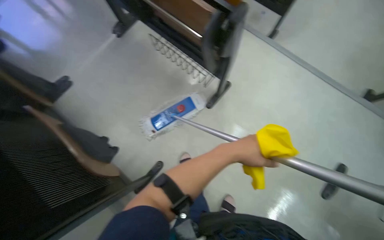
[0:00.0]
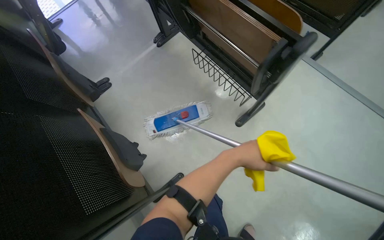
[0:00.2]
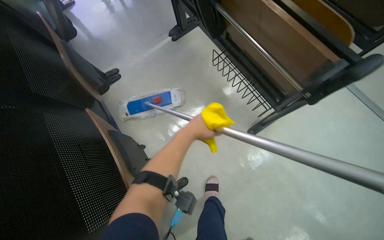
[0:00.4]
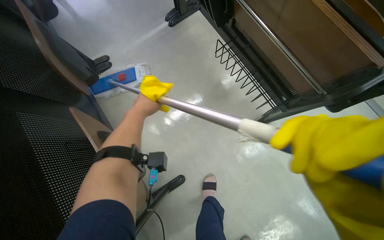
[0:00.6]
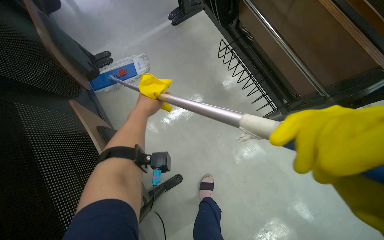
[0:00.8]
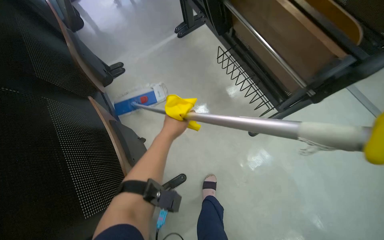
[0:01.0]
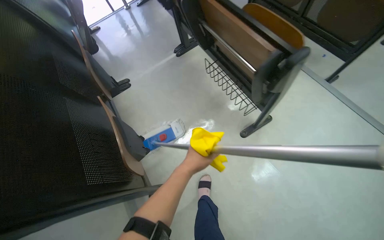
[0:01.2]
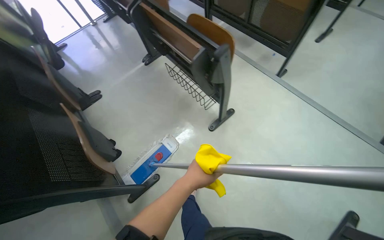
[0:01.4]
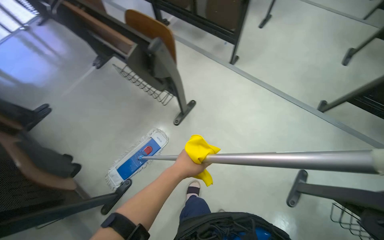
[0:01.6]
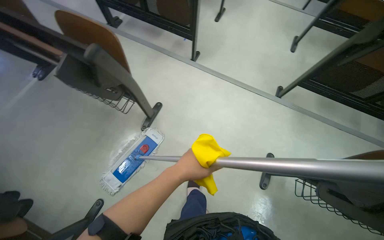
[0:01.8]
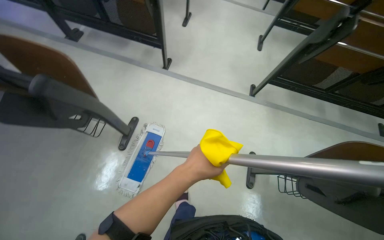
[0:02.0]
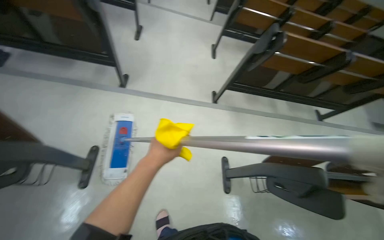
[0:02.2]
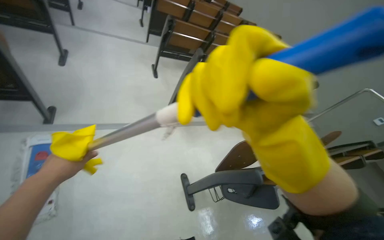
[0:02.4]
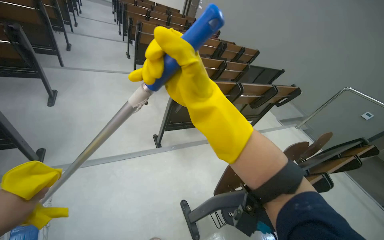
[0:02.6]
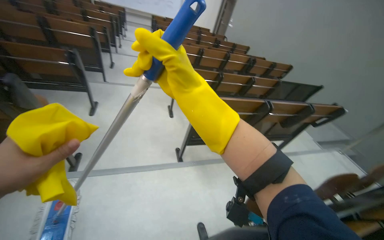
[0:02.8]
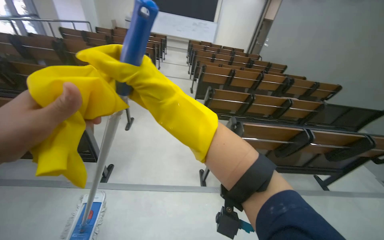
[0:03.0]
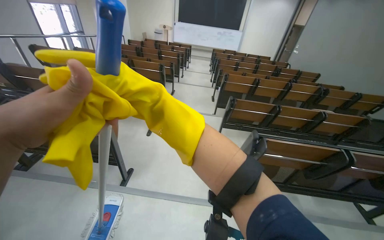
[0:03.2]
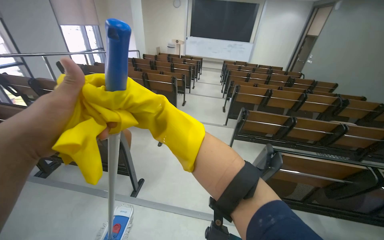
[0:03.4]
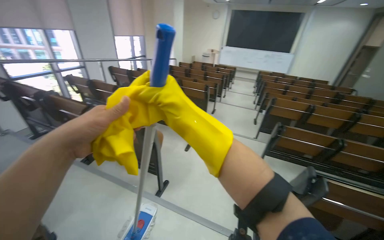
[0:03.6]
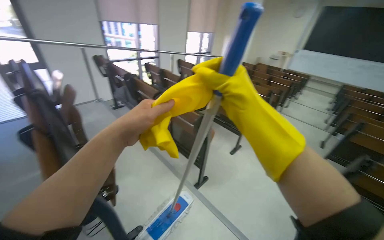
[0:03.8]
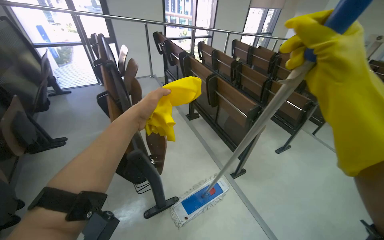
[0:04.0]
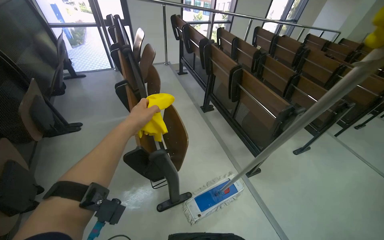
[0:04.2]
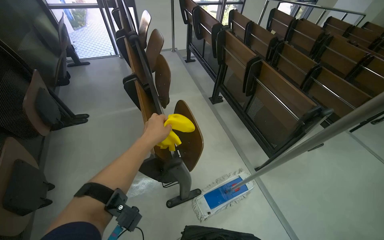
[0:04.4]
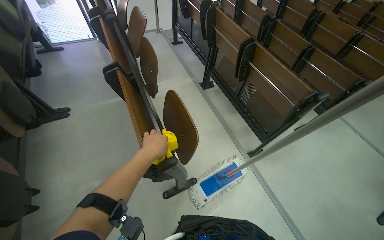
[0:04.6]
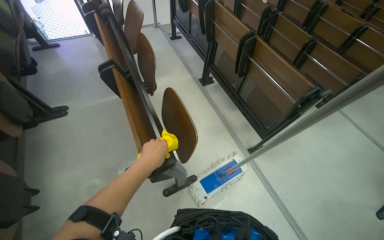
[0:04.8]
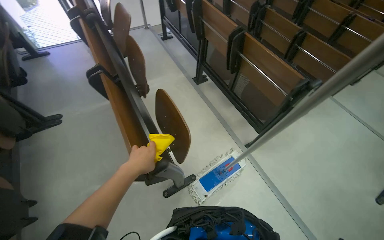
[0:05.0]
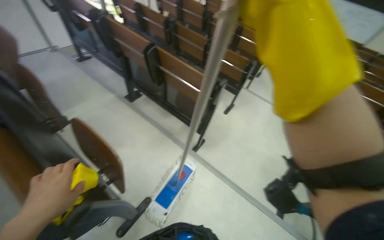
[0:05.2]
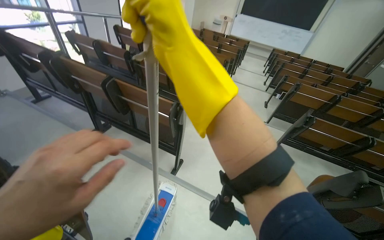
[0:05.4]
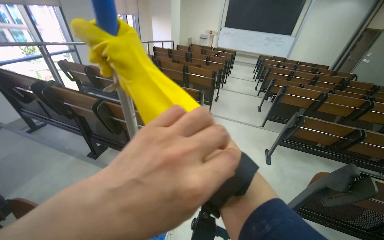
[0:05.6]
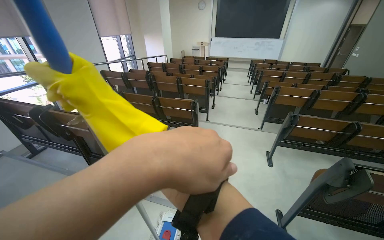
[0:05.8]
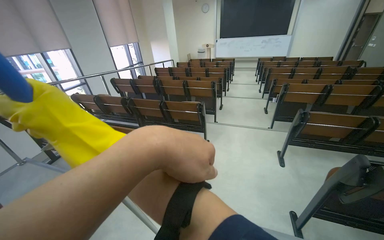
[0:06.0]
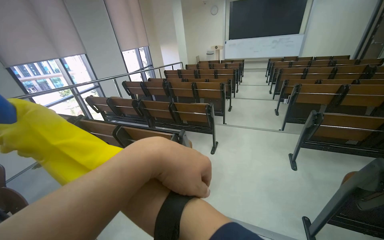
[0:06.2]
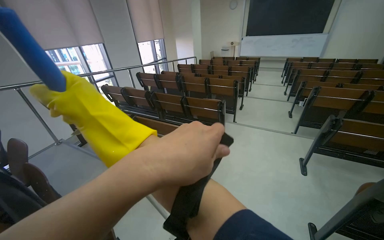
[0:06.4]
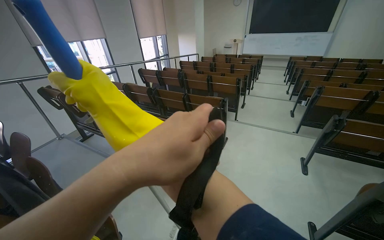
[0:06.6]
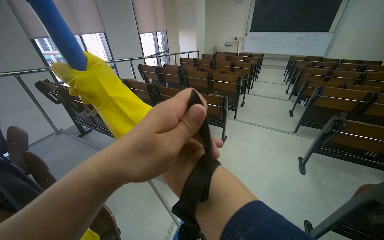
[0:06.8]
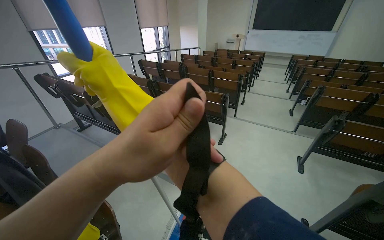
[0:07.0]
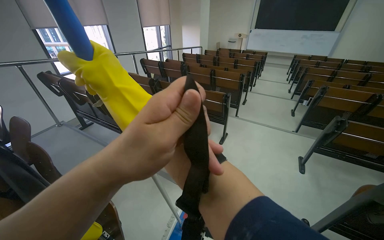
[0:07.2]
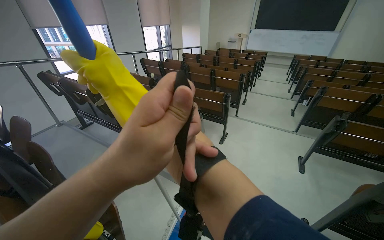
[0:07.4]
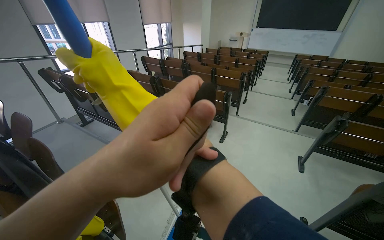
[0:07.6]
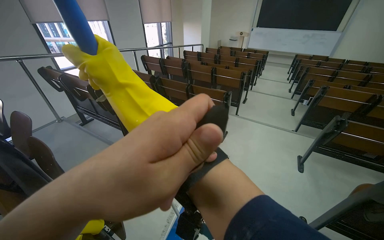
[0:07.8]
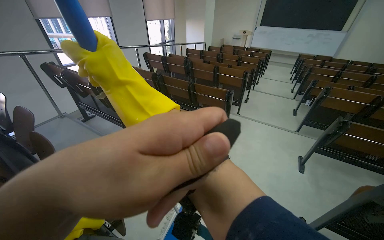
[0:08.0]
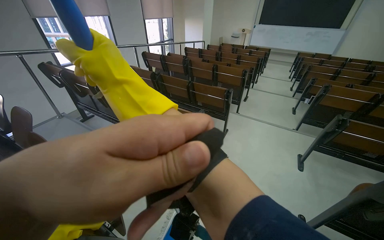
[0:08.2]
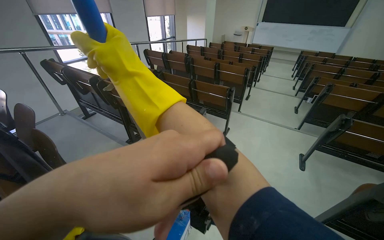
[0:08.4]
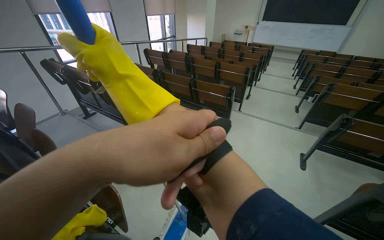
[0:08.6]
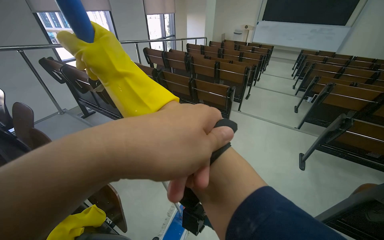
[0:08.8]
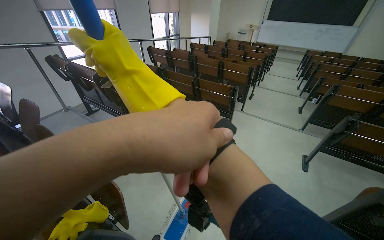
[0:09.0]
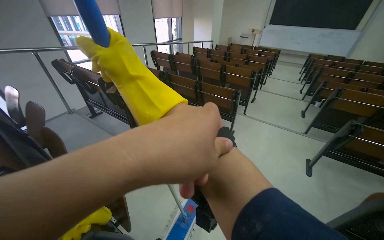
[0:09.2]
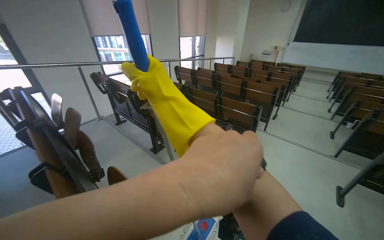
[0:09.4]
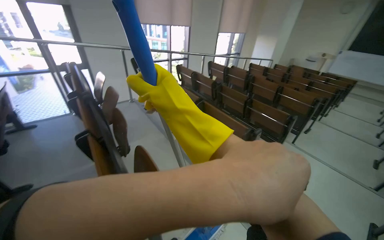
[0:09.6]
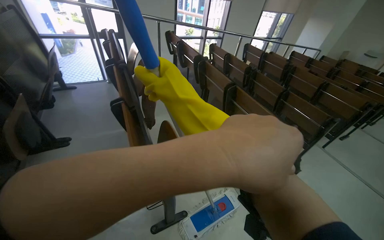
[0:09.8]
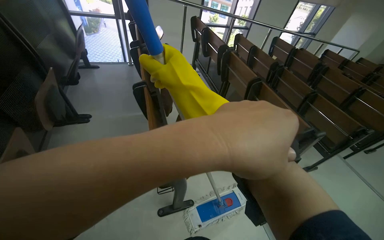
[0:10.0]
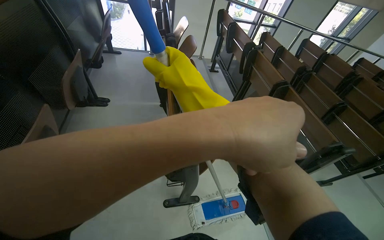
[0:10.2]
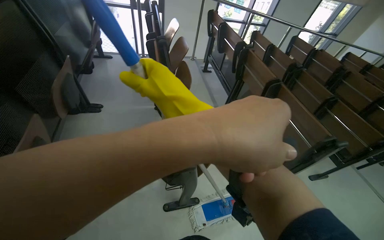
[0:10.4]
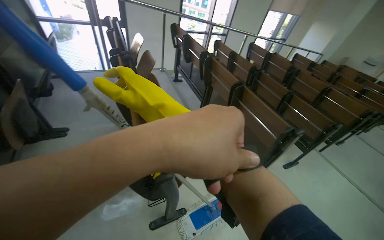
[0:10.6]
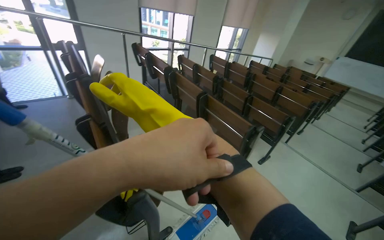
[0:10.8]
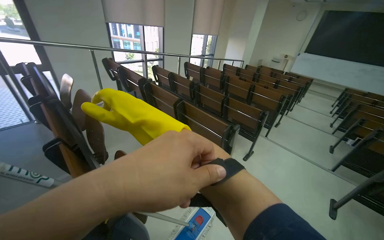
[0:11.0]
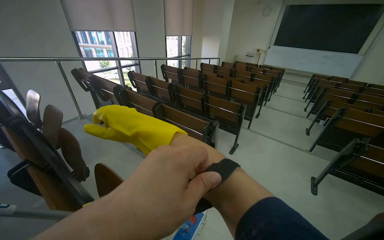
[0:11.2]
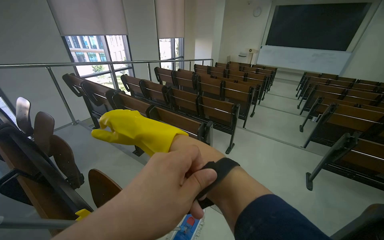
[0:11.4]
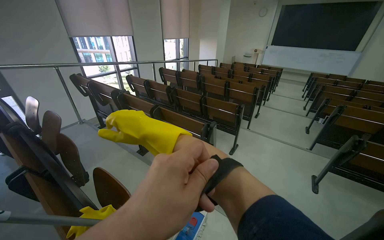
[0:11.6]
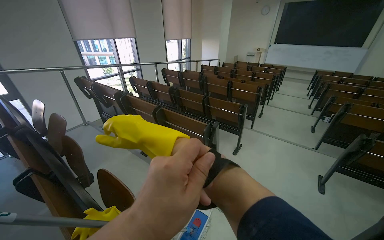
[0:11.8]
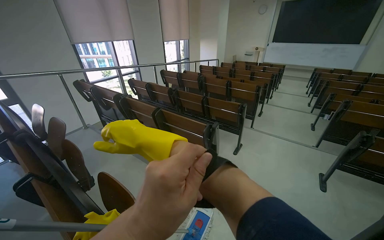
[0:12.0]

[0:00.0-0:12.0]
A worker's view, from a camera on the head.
Job: mopping floor.
The whole recording: Mopping lecture hall floor. The worker mops the floor of the lecture hall, moving between rows of seats and cleaning the mop head.
0:01.6 to 0:03.0: The head travels roughly 50 cm. The wearer's head swings approximately 45 degrees to the right. The view tips upward by some 25 degrees.
0:03.0 to 0:04.4: The camera travels about 50 cm. The head turns to the left by some 70 degrees.
0:04.4 to 0:06.0: The head turns to the right by some 55 degrees. The camera pitches upward, by about 10 degrees.
0:09.0 to 0:10.4: The wearer looks about 45 degrees further to the left.
0:10.4 to 0:12.0: The wearer looks roughly 45 degrees further to the right.

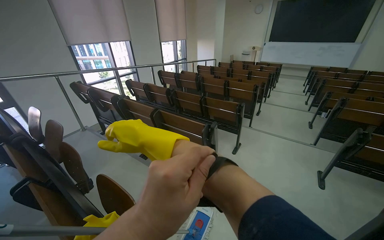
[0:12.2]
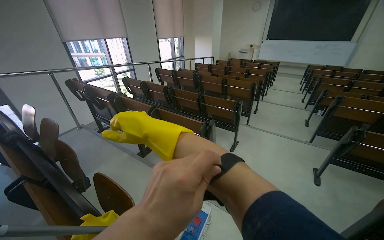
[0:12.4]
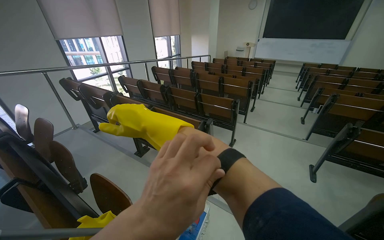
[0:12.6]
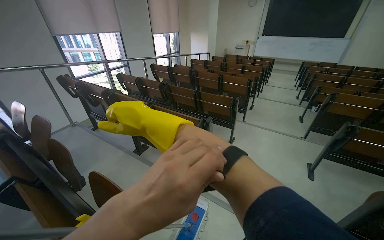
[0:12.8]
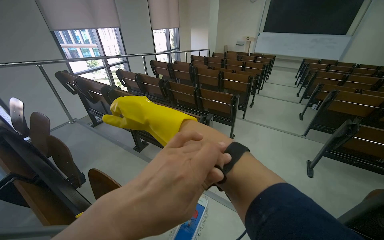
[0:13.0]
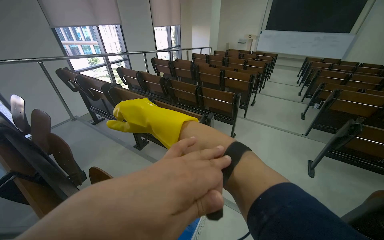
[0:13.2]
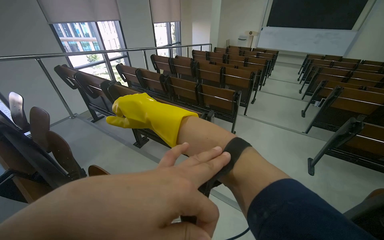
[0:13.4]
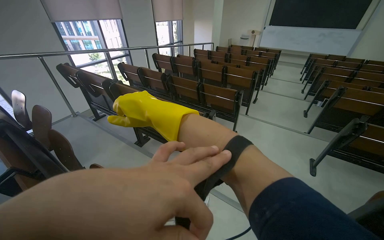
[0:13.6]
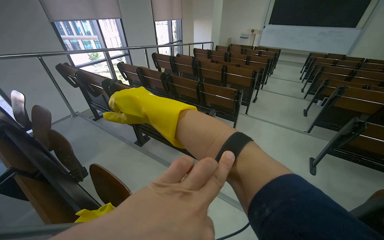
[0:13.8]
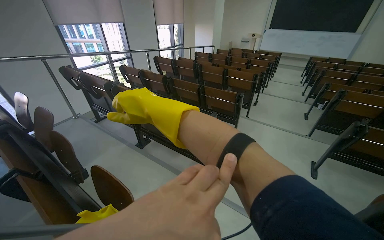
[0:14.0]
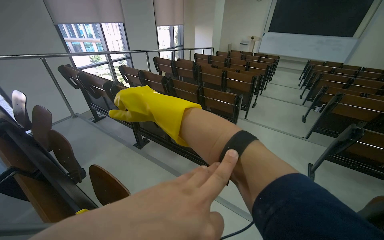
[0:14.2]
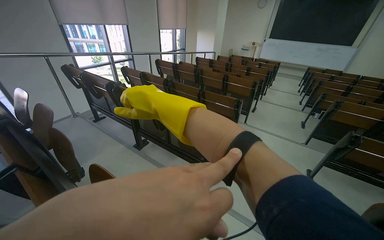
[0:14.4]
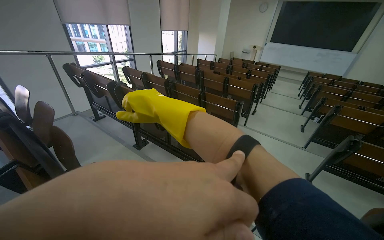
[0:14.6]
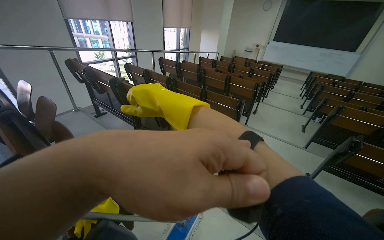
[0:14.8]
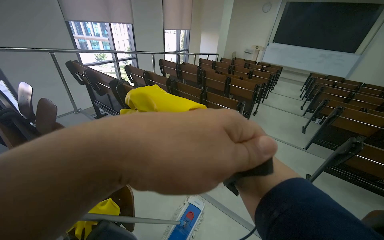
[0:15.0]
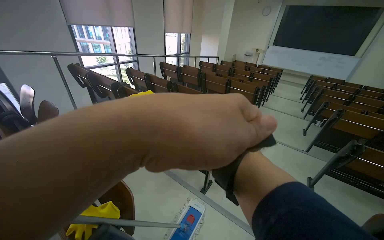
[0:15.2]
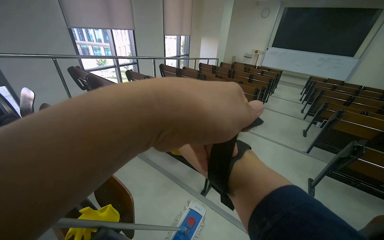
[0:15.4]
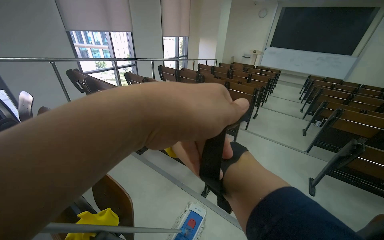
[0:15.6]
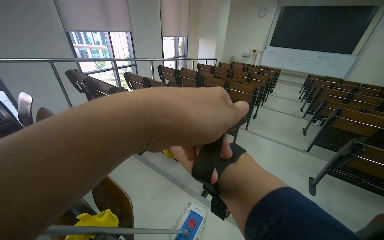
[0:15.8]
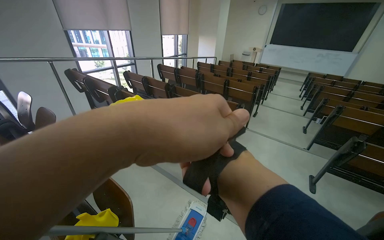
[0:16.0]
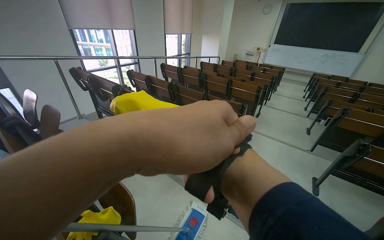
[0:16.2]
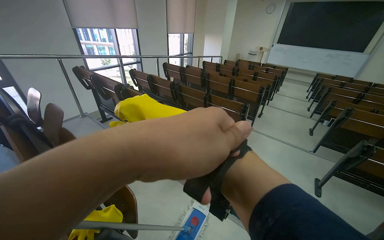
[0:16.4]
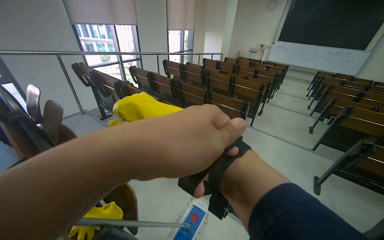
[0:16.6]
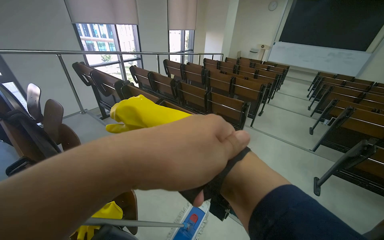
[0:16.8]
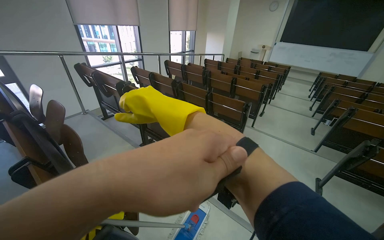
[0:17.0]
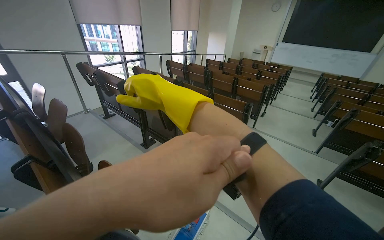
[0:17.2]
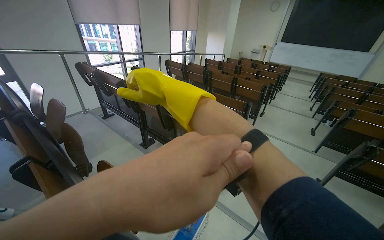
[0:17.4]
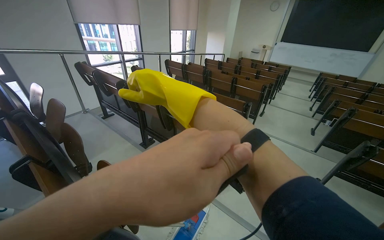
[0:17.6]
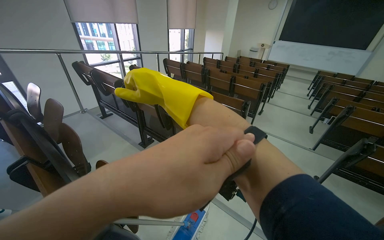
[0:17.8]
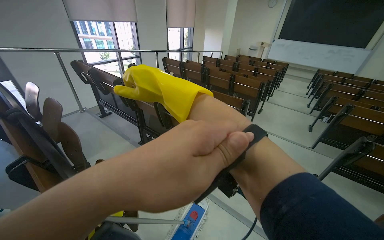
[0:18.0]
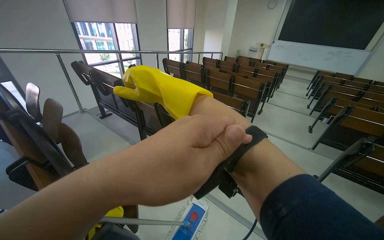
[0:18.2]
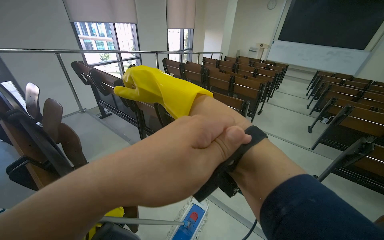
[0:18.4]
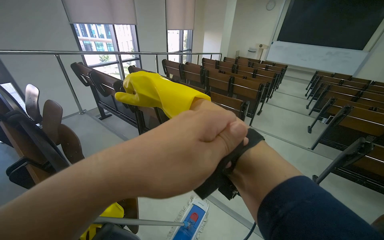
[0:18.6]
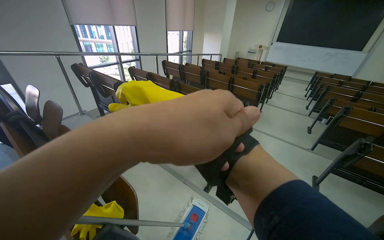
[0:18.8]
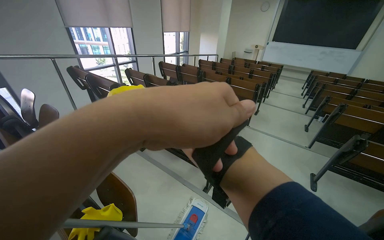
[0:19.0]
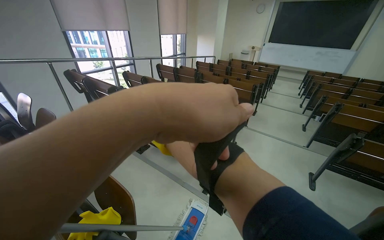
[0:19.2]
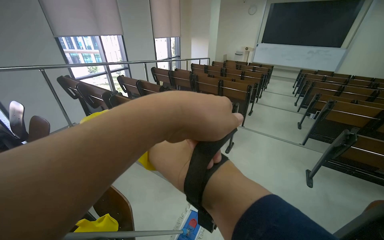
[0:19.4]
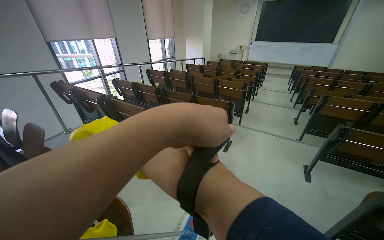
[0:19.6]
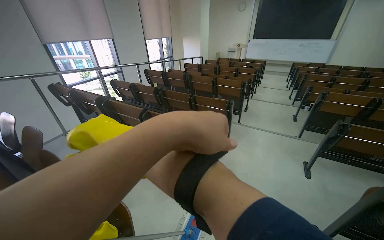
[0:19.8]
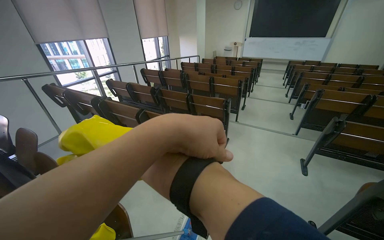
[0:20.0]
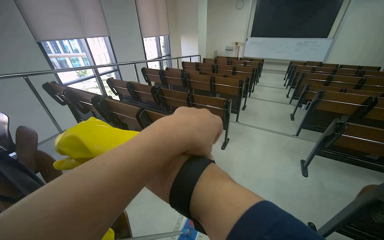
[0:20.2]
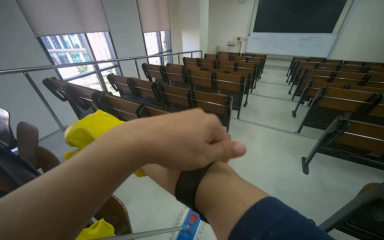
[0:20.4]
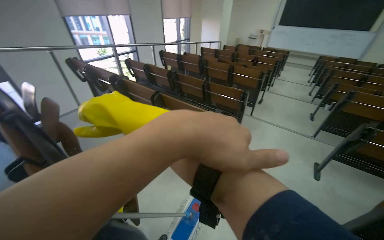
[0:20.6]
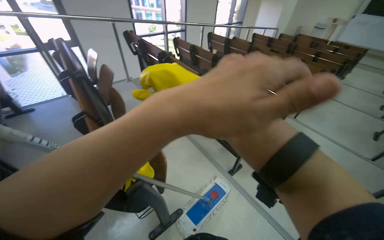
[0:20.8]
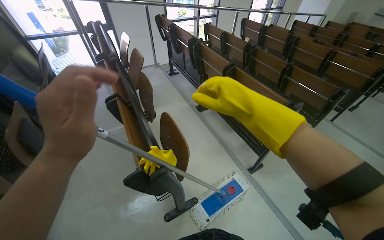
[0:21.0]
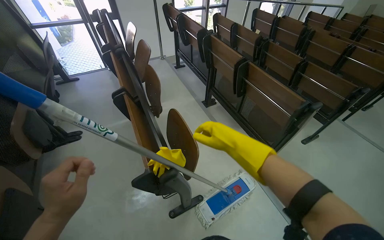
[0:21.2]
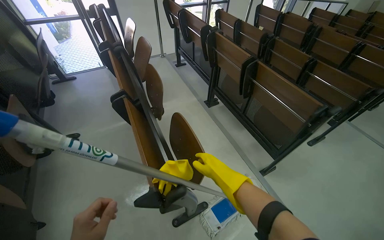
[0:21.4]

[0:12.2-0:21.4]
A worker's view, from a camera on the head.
Job: mopping floor.
The whole recording: Mopping lecture hall floor. The worker mops the floor of the lecture hall, moving between rows of seats and cleaning the mop head.
0:19.8 to 0:21.4: The head turns to the left by approximately 35 degrees. The view tilts approximately 15 degrees downward.
